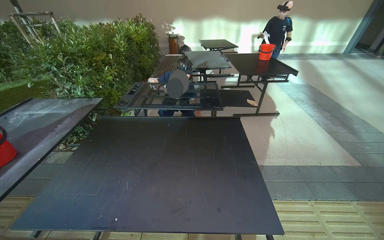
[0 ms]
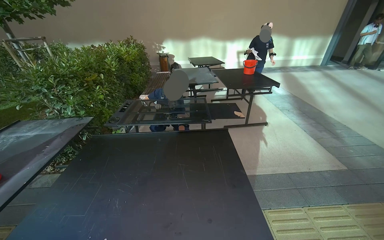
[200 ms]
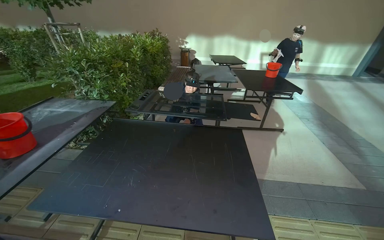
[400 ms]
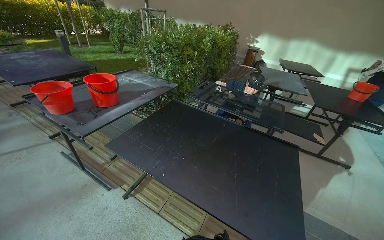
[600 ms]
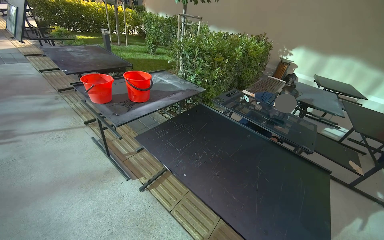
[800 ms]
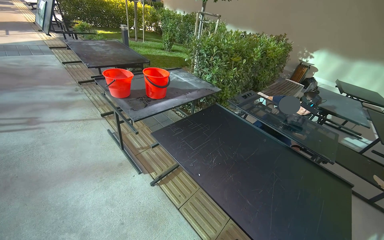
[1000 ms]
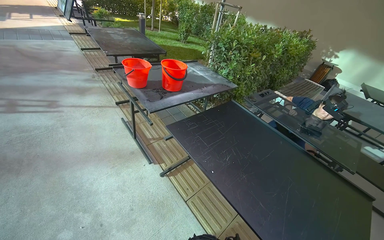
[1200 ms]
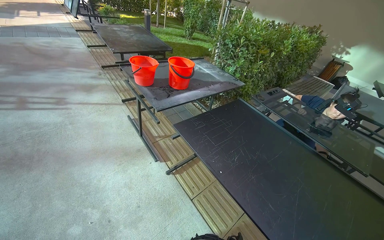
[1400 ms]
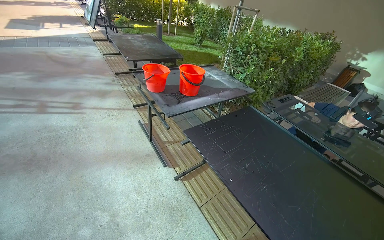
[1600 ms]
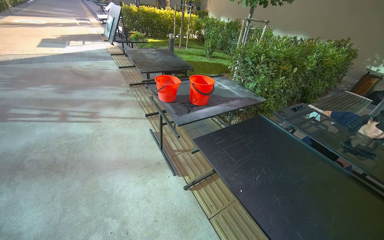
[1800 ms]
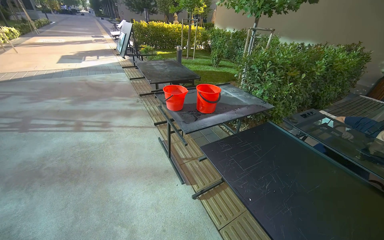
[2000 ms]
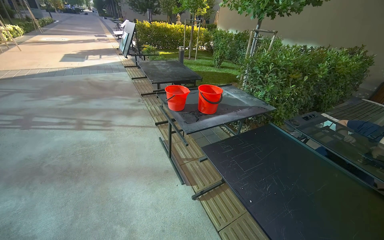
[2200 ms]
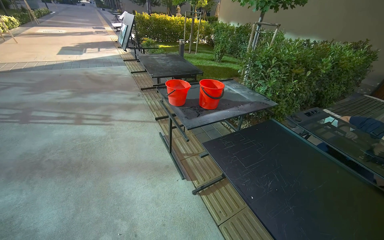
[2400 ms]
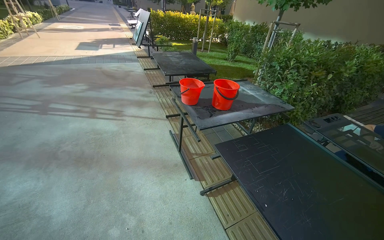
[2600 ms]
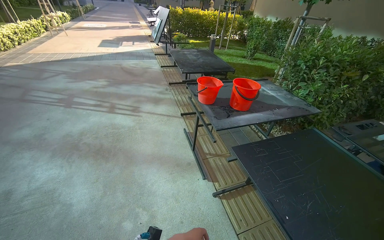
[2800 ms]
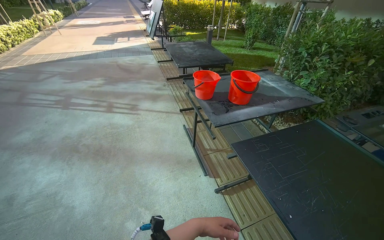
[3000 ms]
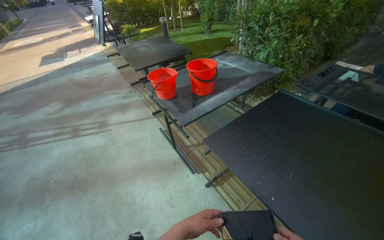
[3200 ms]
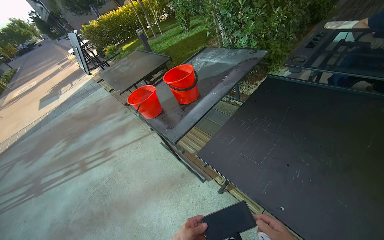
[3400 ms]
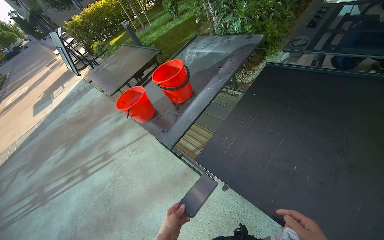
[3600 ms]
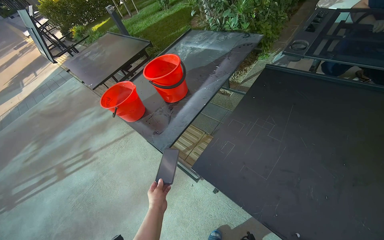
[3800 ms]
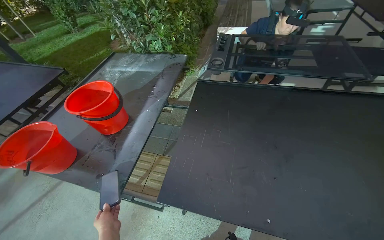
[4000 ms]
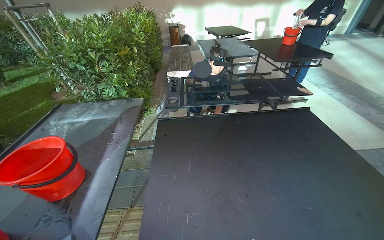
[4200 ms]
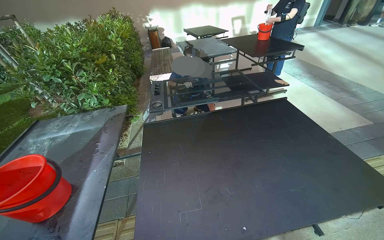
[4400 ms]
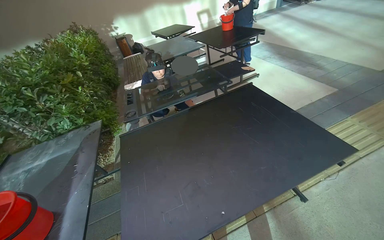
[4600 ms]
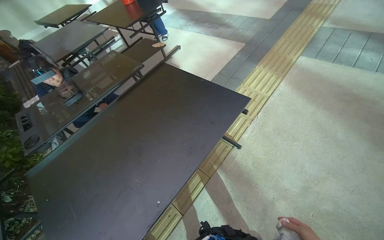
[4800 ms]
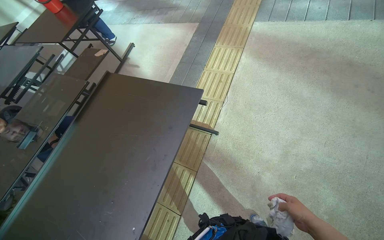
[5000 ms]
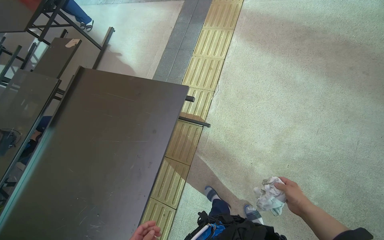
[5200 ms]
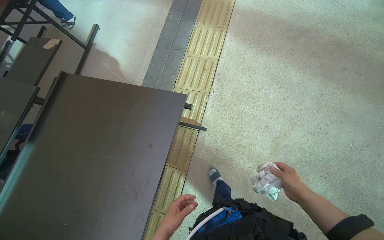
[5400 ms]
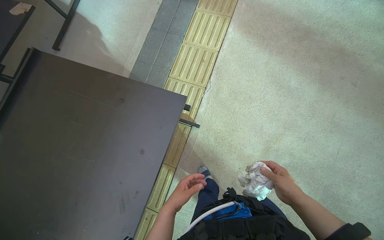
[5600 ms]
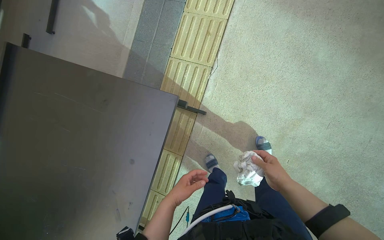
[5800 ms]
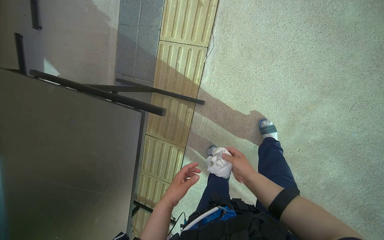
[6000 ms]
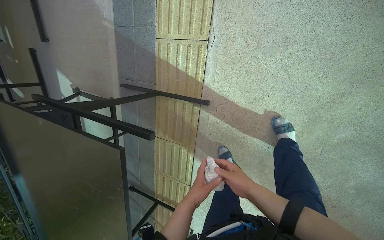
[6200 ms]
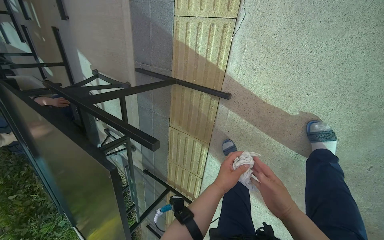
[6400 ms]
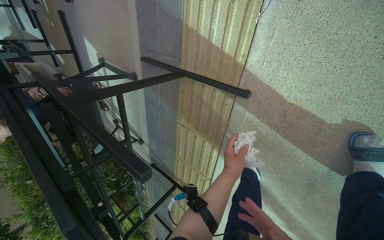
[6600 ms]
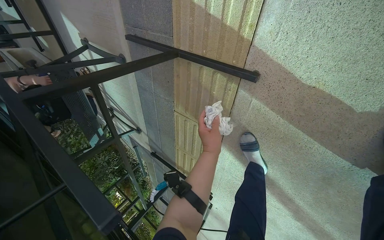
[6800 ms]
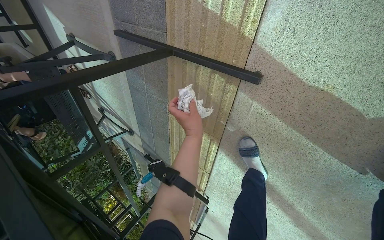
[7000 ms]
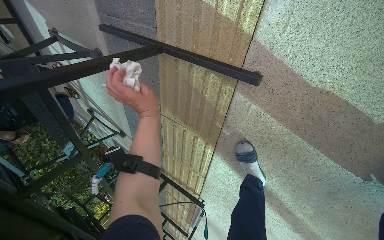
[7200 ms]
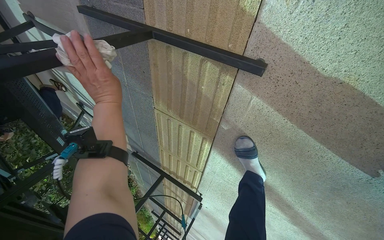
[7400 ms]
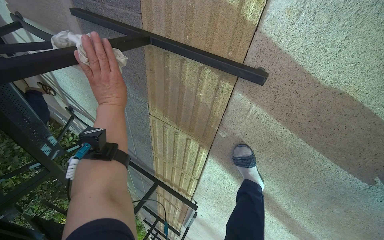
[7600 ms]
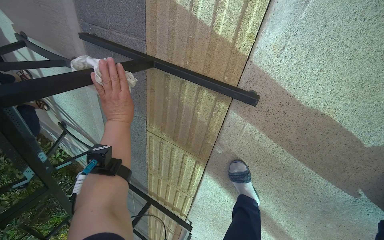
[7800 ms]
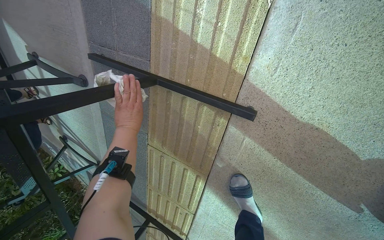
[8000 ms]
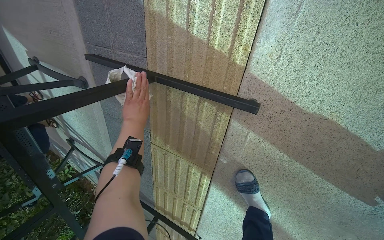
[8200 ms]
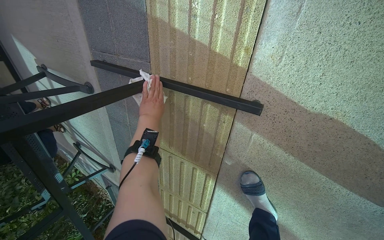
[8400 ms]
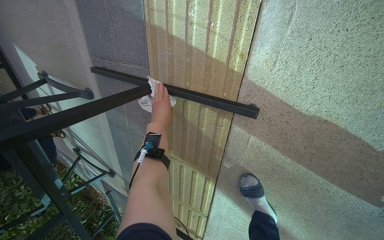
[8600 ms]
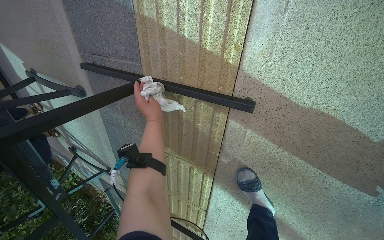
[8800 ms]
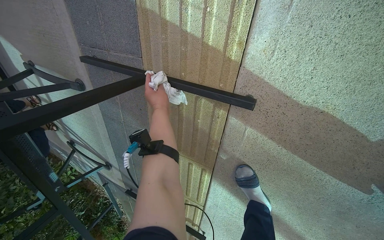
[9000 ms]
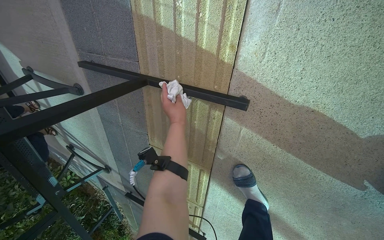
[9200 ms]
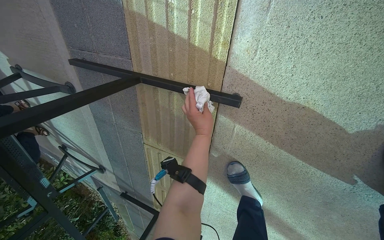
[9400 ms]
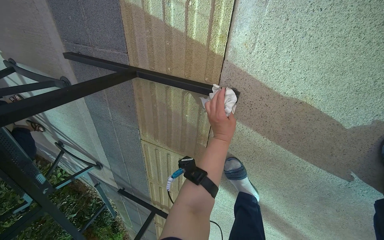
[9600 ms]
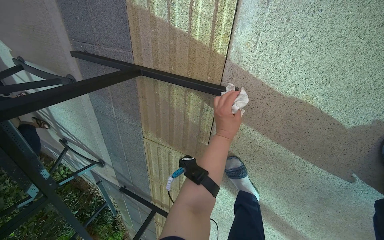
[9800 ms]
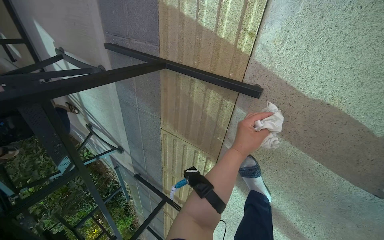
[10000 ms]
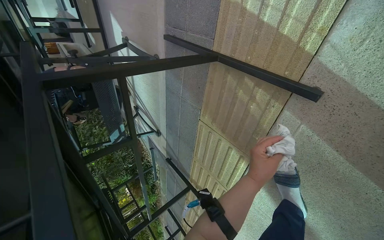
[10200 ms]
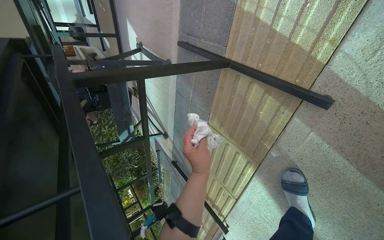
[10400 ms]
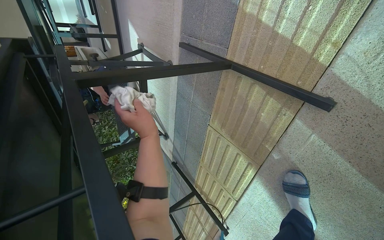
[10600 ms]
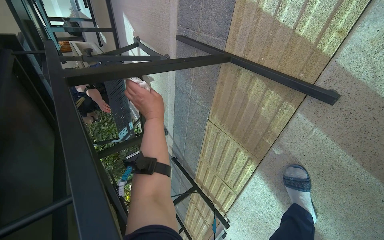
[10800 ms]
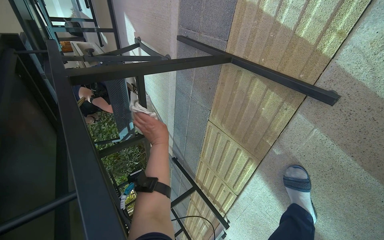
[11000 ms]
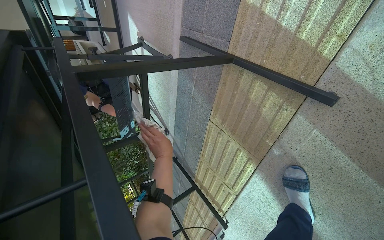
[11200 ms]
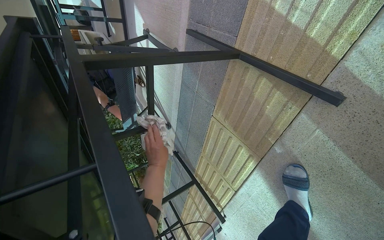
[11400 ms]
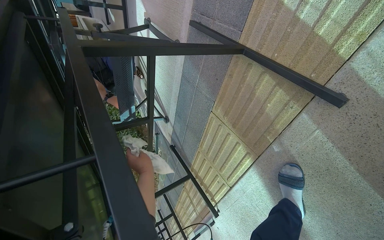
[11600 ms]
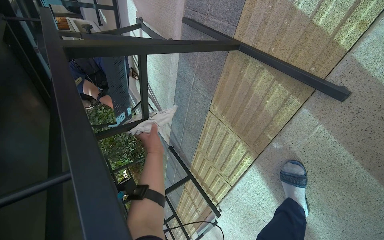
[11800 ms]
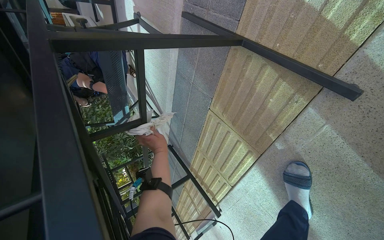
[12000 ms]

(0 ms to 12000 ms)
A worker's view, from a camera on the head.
Job: wiping surfaces.
The whole recording: Cleaning table. The worker wipes the top surface and frame of a black table with a cloth.
0 ms - 1600 ms: The head turns to the left by roughly 55 degrees.
1600 ms - 3000 ms: The view swings about 15 degrees to the left.
3000 ms - 4400 ms: The head travels about 50 cm. The head turns to the right by some 85 degrees.
4400 ms - 6000 ms: The head travels roughly 1 m. The wearer looks approximately 60 degrees further to the right. The wearer looks some 45 degrees further downward.
6000 ms - 7600 ms: The camera travels approximately 70 cm. The view tips downward by roughly 25 degrees.
7600 ms - 9000 ms: The left hand goes some 15 cm to the right.
9000 ms - 10400 ms: The wearer looks approximately 25 degrees further to the left.
10400 ms - 12000 ms: The left hand swings up and down the picture, some 20 cm each way, with 2 reversals.

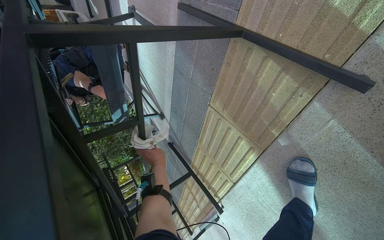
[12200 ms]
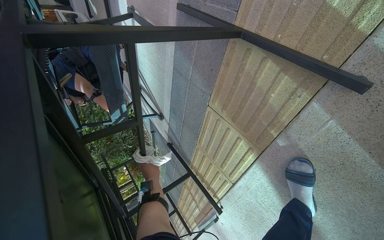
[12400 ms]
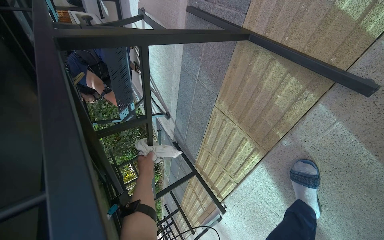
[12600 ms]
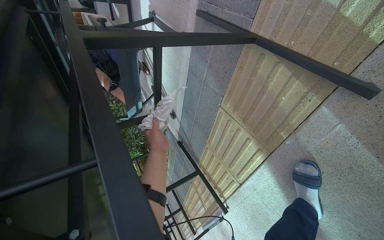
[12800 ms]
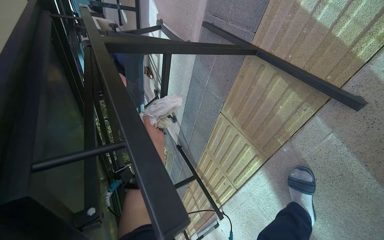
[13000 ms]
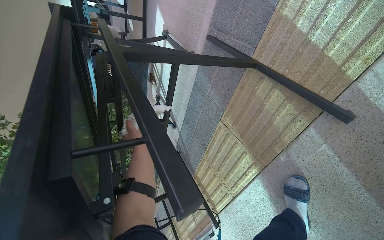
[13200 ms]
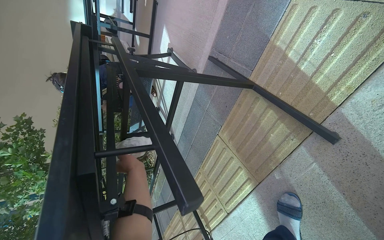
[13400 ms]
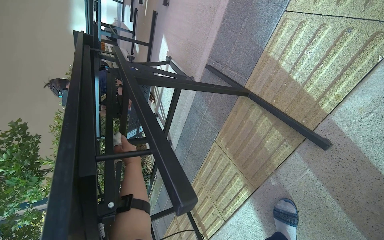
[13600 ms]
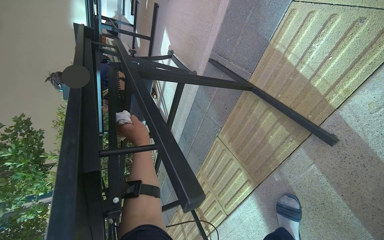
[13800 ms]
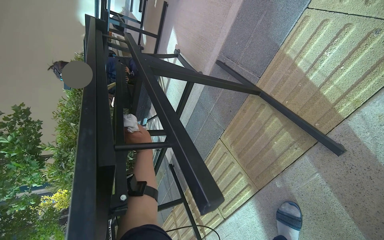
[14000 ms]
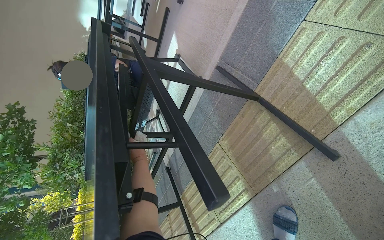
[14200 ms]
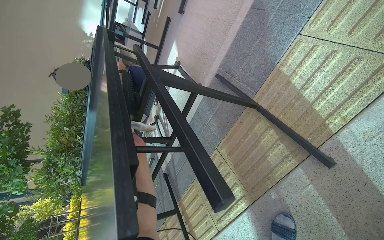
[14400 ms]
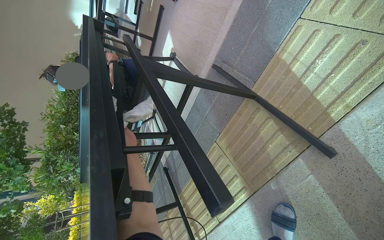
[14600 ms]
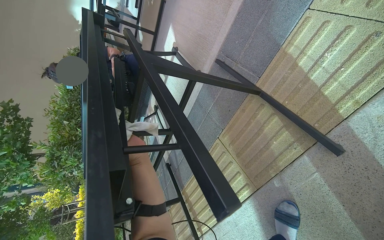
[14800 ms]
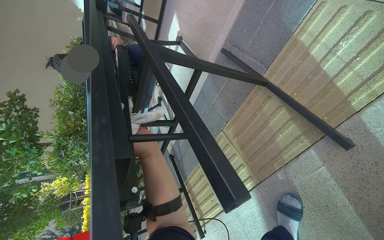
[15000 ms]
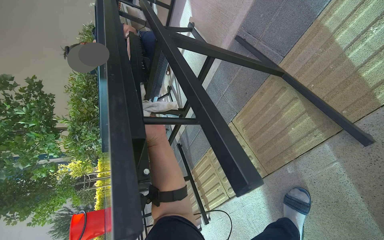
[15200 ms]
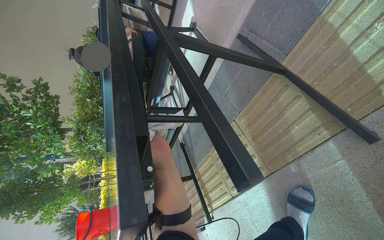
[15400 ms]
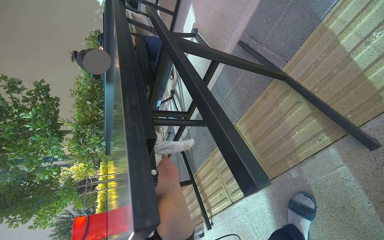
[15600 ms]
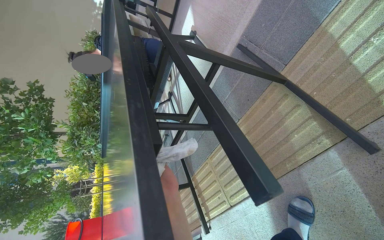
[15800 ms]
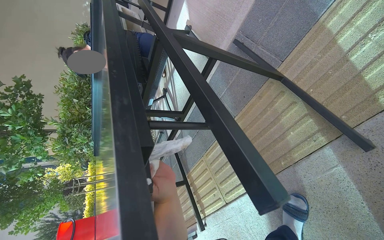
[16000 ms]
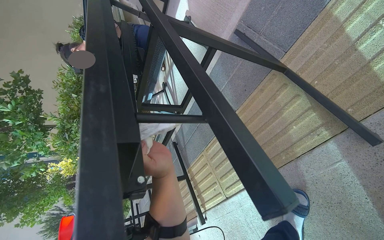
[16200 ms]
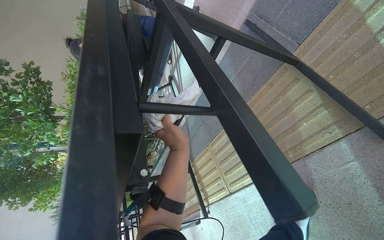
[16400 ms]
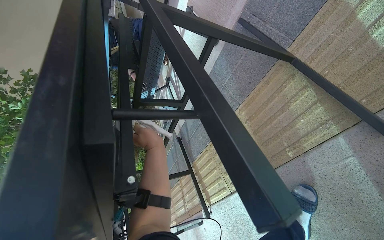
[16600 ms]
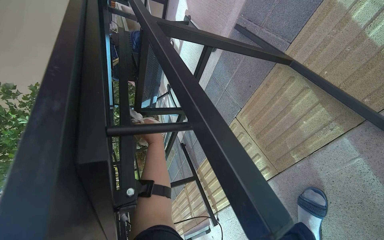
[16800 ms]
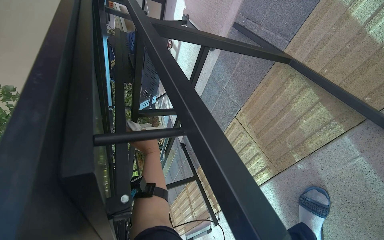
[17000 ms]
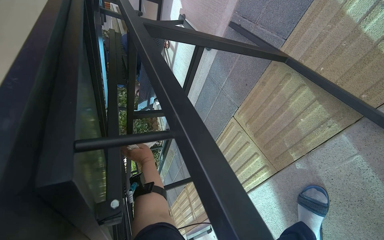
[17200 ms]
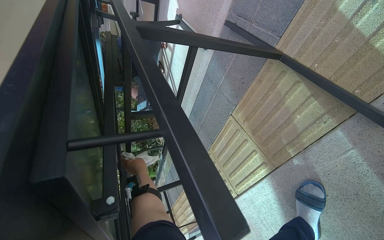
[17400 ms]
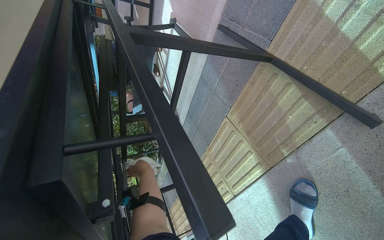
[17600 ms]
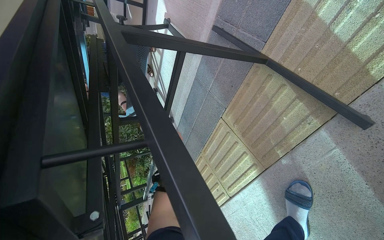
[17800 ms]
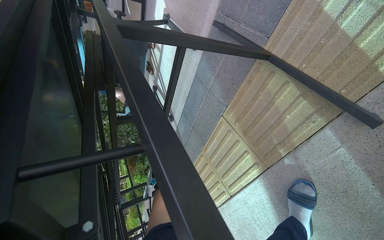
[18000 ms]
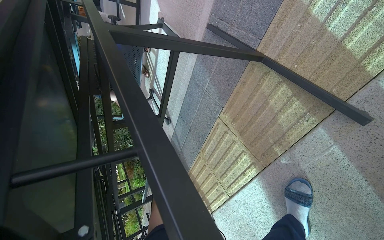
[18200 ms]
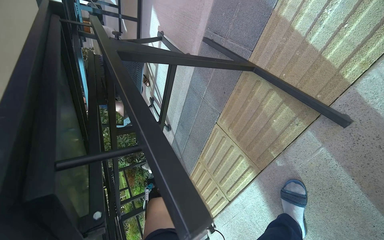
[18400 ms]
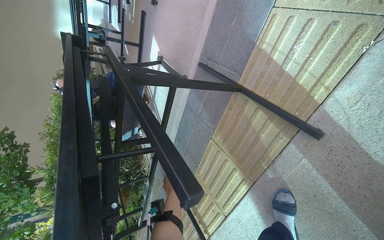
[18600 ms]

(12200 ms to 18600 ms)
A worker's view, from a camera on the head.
Job: wiping surfaces.
The whole recording: Cleaning table. The worker wipes the top surface and frame of a black table with a cloth.
12200 ms - 13800 ms: The camera pitches upward, by some 10 degrees. The left hand heads nearer to the camera and up the picture, covering roughly 25 cm.
13800 ms - 15400 ms: The left hand swings nearer and farther, approximately 15 cm each way, with 3 reversals.
15400 ms - 17000 ms: The left hand goes approximately 10 cm farther from the camera, and moves roughly 10 cm down the picture and comes back.
